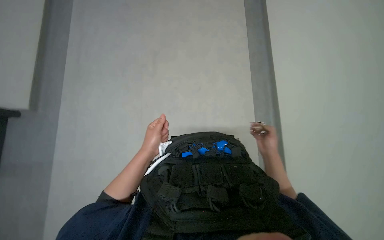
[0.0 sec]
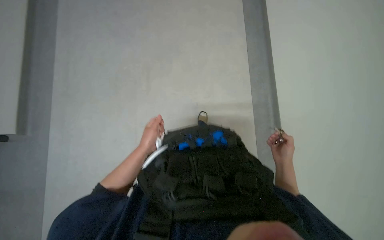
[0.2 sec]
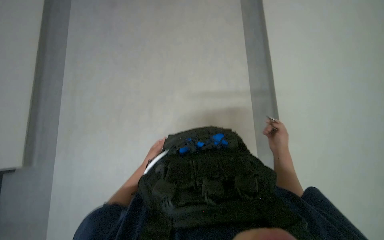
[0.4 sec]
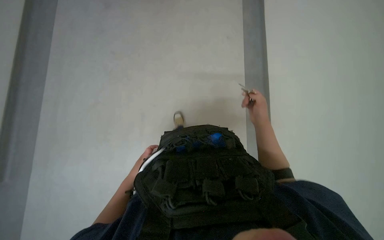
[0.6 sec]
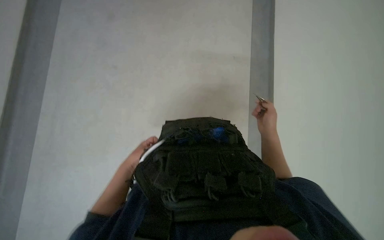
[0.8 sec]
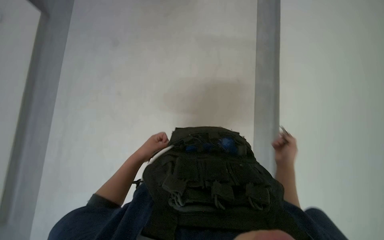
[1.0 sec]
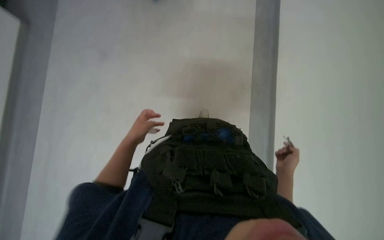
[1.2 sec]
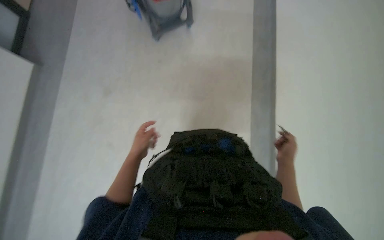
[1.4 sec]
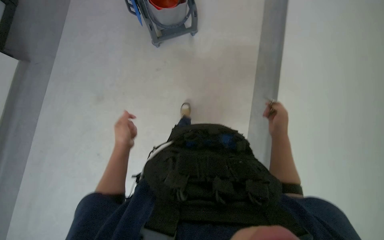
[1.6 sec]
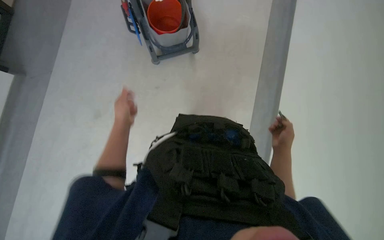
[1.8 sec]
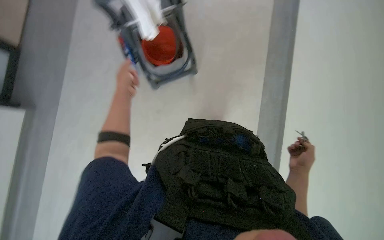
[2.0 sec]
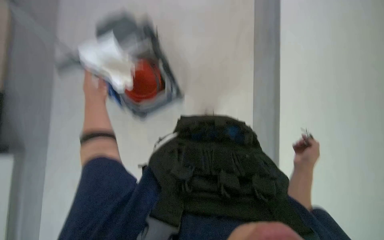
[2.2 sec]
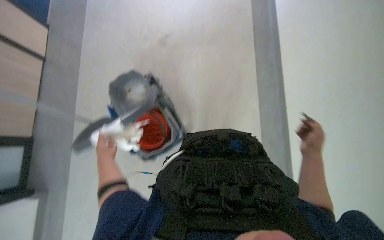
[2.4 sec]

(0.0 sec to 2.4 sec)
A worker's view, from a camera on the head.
Job: wiping surfaces.
The whole recording: Wiping office desk. The worker uses a white cloth to wipe down the office desk.
0.0 sec - 1.2 sec: The left hand goes about 15 cm farther from the camera and to the left.
1.2 sec - 2.4 sec: The camera pitches upward, by approximately 20 degrees. The right hand moves up and down the picture over roughly 15 cm, changing direction 2 times. Meanwhile the left hand shifts about 10 cm nearer to the camera, and travels up the picture and back again, approximately 20 cm each way.

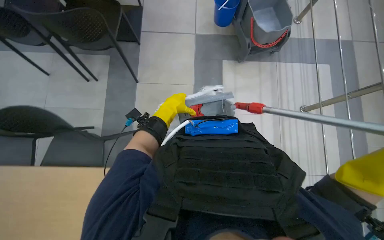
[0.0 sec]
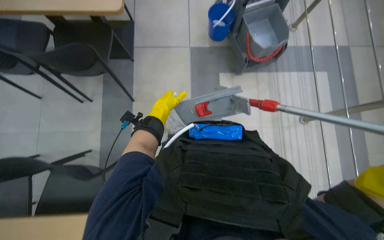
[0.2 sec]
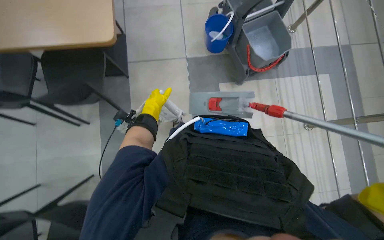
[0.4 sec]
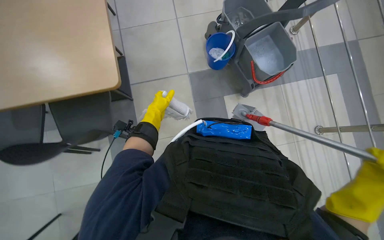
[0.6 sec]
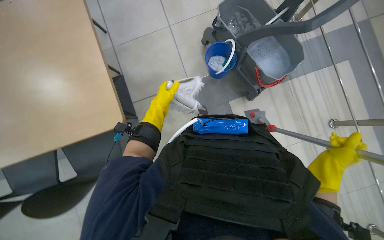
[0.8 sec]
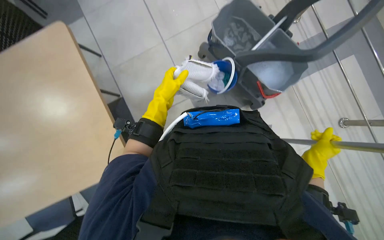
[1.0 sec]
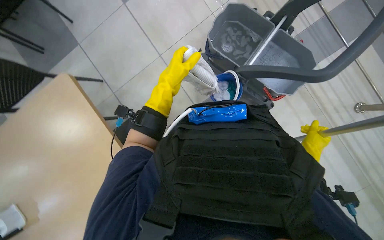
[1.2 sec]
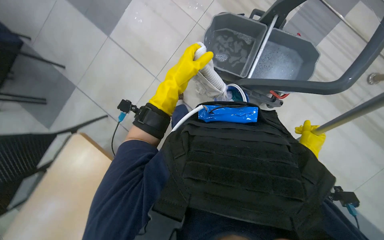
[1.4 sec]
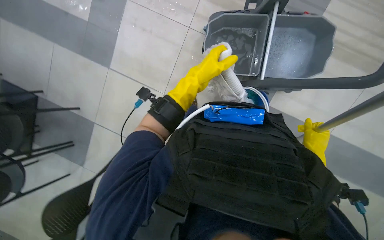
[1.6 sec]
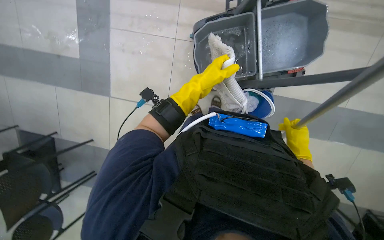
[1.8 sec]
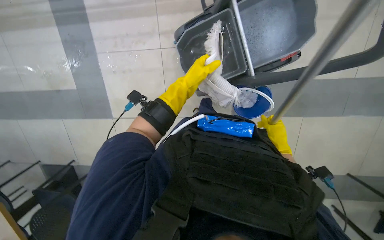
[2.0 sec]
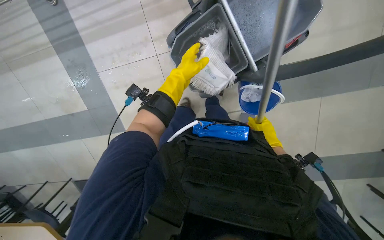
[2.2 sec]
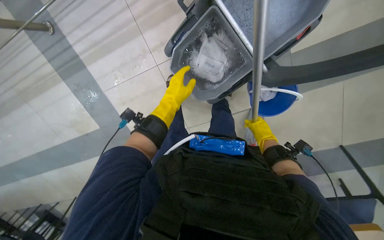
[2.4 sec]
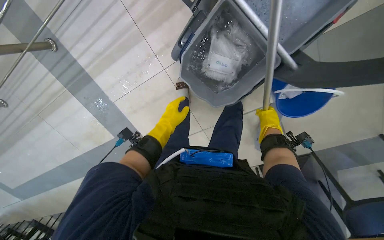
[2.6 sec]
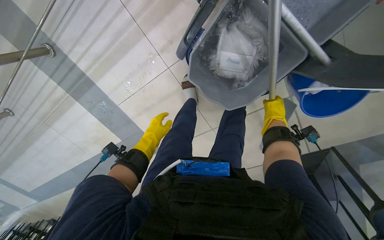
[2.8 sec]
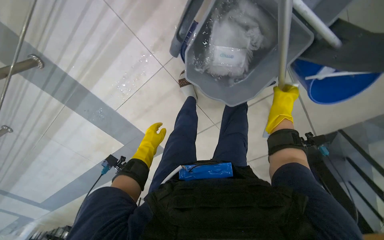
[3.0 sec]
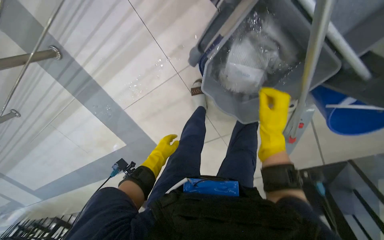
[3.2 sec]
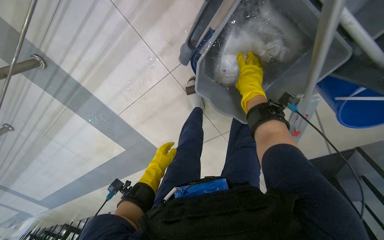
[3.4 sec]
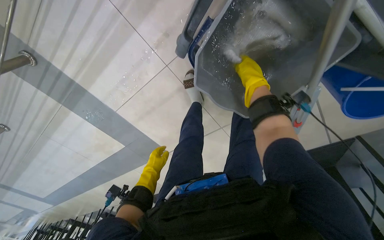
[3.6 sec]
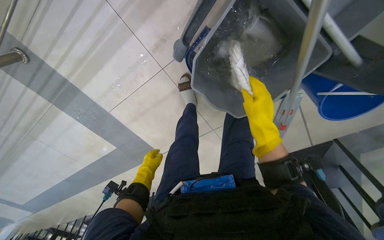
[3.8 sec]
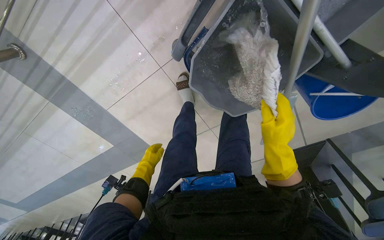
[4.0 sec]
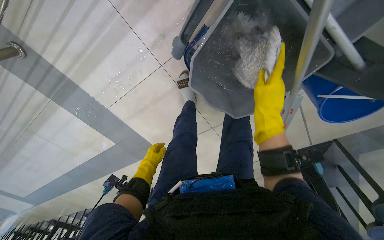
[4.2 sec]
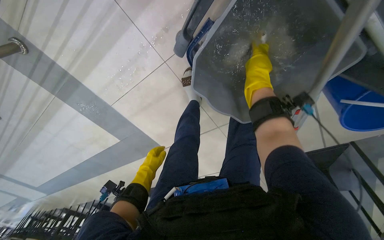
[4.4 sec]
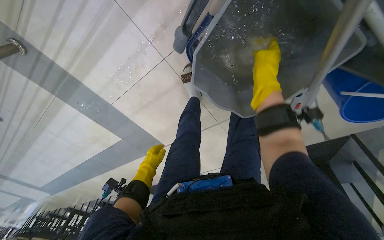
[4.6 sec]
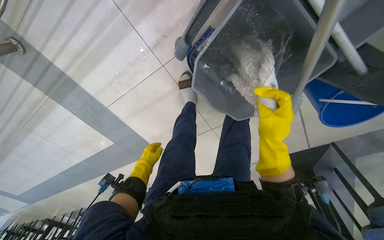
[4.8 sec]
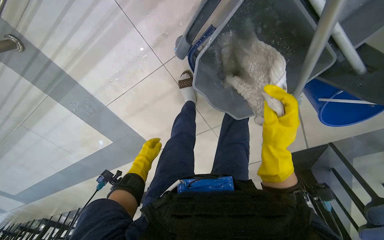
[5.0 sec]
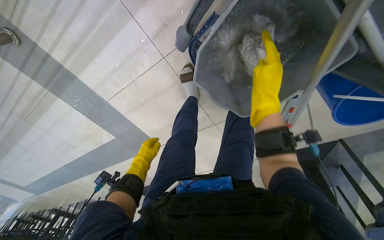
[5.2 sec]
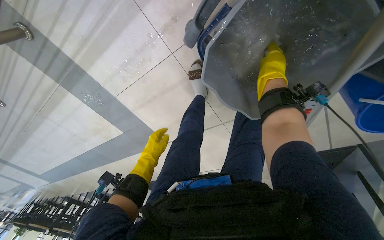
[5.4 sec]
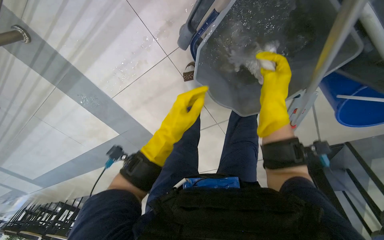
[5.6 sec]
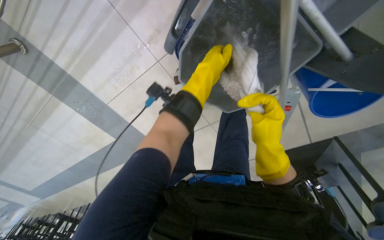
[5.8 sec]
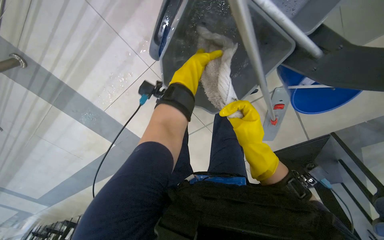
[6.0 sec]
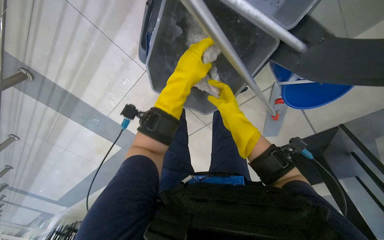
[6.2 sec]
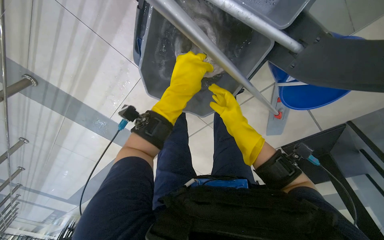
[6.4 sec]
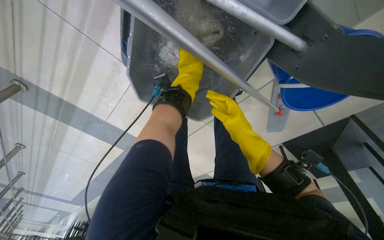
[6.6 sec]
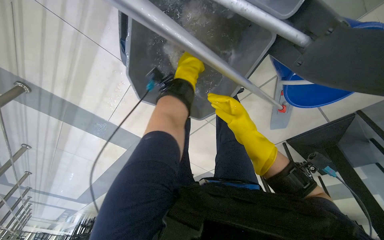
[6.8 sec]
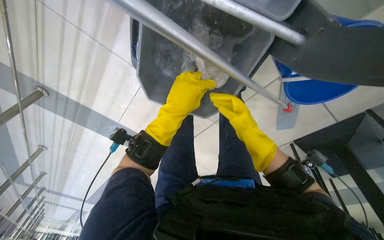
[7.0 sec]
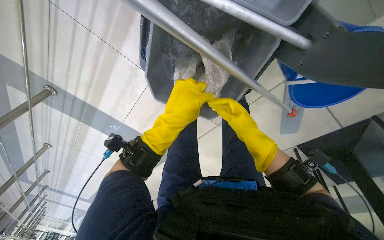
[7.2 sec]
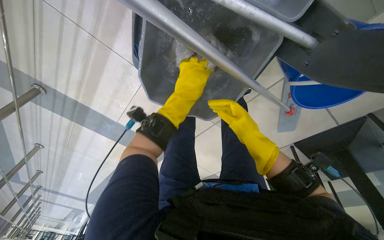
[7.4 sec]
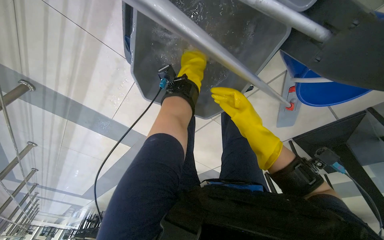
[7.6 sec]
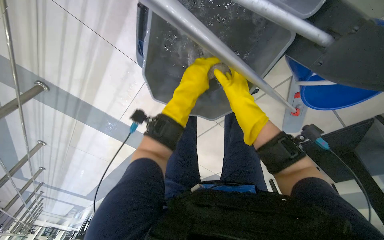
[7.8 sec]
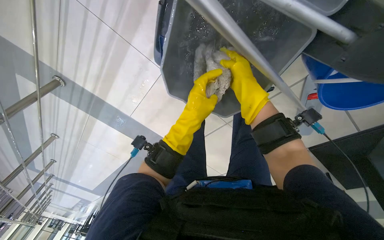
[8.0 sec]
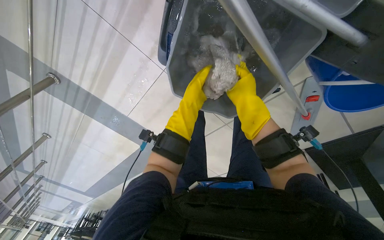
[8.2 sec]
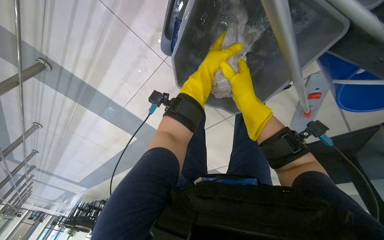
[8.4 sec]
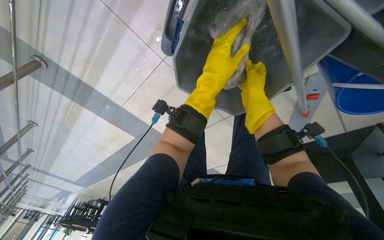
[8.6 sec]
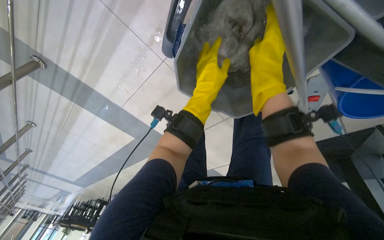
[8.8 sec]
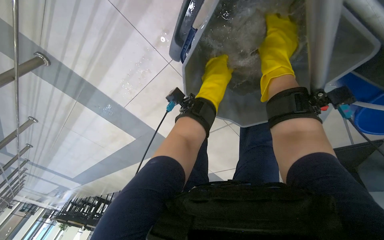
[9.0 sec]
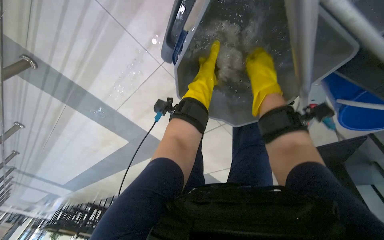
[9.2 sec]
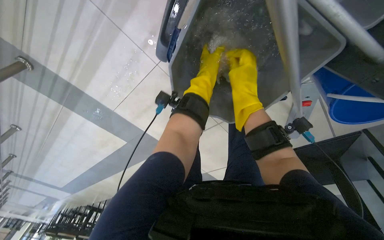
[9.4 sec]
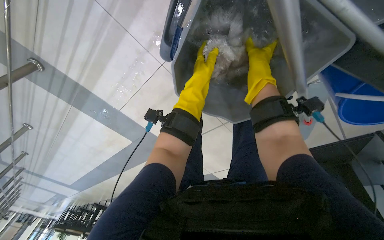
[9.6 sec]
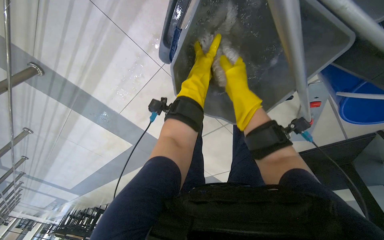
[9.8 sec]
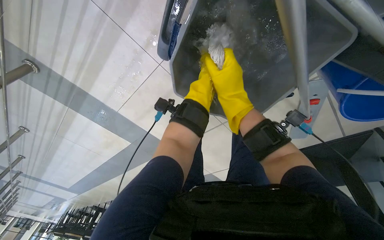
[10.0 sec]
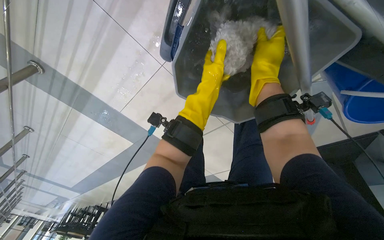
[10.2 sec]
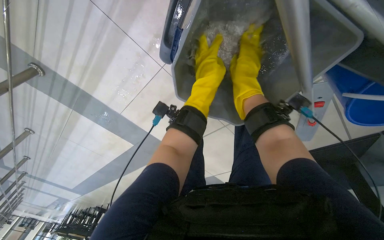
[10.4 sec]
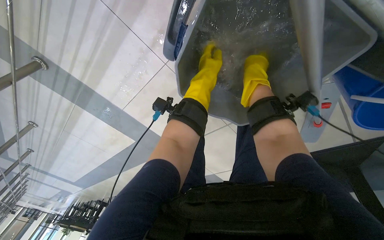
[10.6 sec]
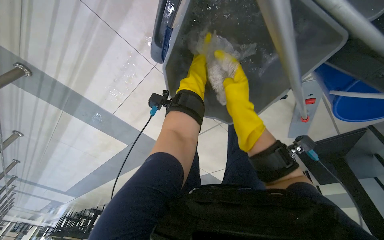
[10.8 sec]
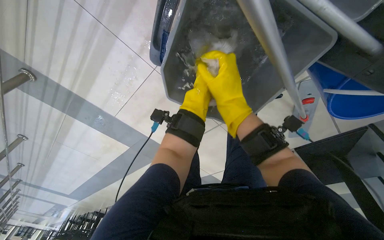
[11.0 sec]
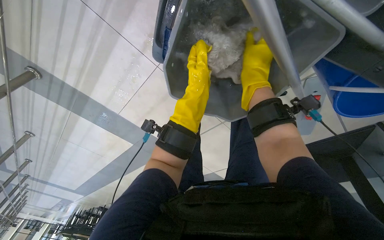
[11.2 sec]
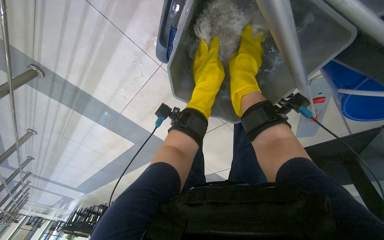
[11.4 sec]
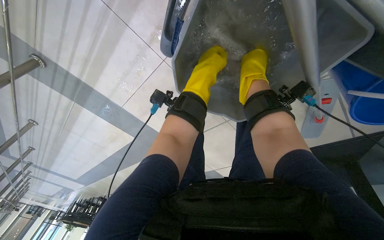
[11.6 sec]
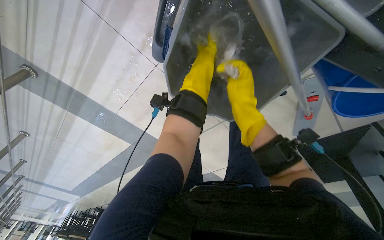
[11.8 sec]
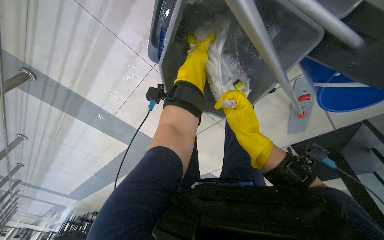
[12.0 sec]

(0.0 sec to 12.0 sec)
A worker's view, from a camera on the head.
Job: preparing cleaning supplies.
The whole recording: Preparing mop for cleaning. The worker detaches the mop head, wrings it out, and reattaches it to the handle.
0.0 sec - 1.6 sec: The camera pitches upward, by some 10 degrees. The left hand shifts roughly 30 cm up the picture.
1.6 sec - 3.0 sec: The view swings approximately 20 degrees to the left. Everything in view rotates about 50 degrees counterclockwise.
3.0 sec - 4.4 sec: The left hand heads farther from the camera, covering about 15 cm; the right hand goes up and down the picture, some 20 cm each way, reversing 2 times.
4.4 sec - 6.0 sec: The left hand goes some 50 cm up the picture, to the right and nearer to the camera, while the right hand goes up and down the picture, approximately 20 cm each way, reversing 2 times.
6.0 sec - 7.6 sec: The left hand swings up and down the picture, some 15 cm each way, with 3 reversals.
7.6 sec - 9.0 sec: The right hand is displaced up the picture by about 20 cm. The left hand moves some 15 cm down the picture and comes back.
10.4 sec - 12.0 sec: The right hand swings up and down the picture, approximately 15 cm each way, with 2 reversals.

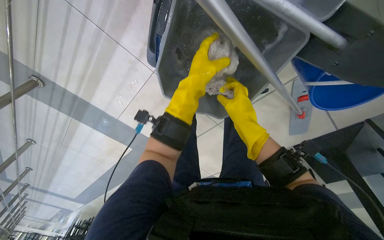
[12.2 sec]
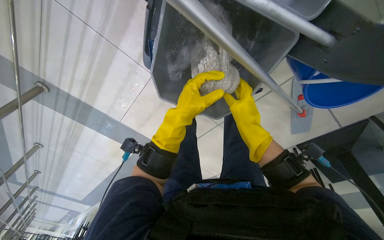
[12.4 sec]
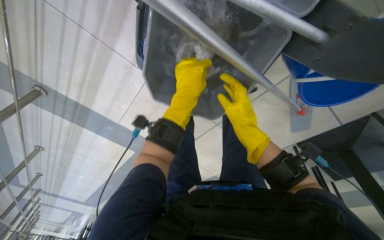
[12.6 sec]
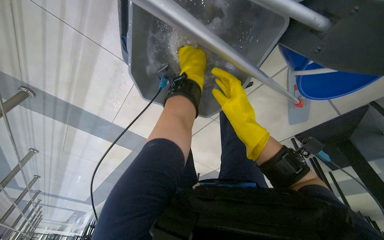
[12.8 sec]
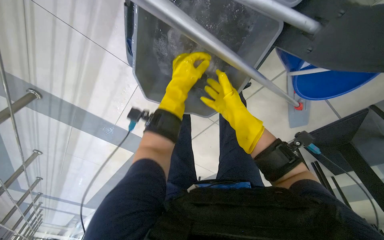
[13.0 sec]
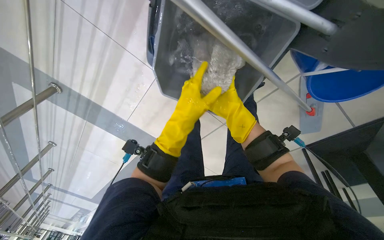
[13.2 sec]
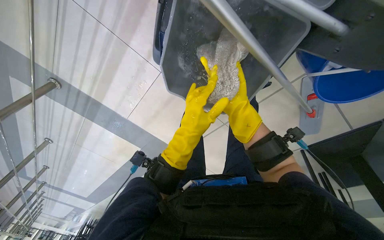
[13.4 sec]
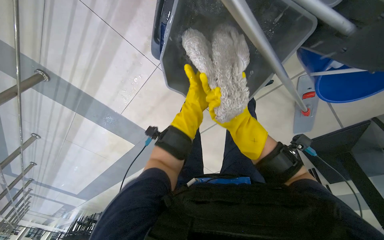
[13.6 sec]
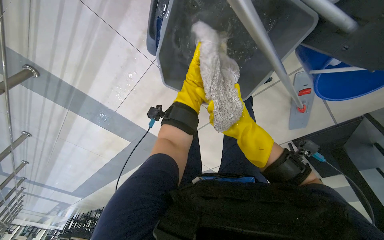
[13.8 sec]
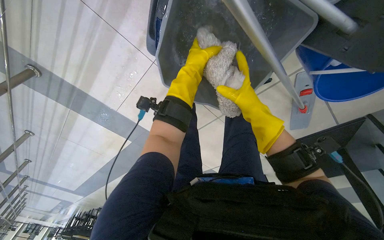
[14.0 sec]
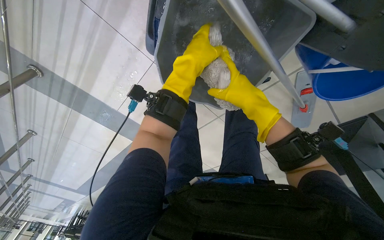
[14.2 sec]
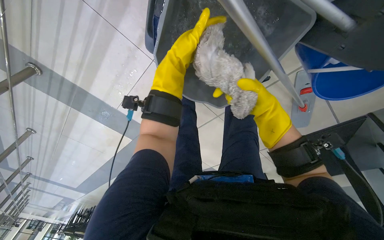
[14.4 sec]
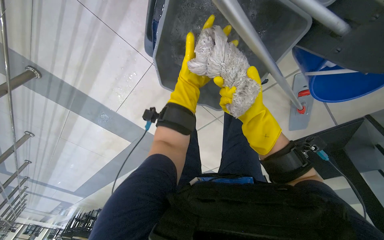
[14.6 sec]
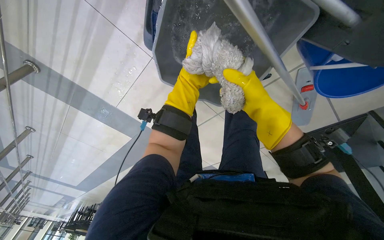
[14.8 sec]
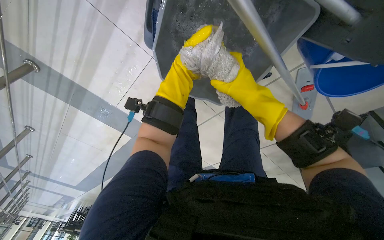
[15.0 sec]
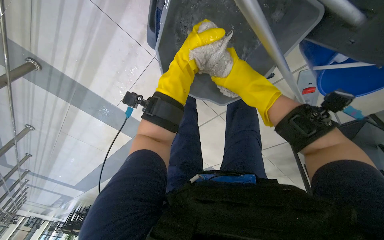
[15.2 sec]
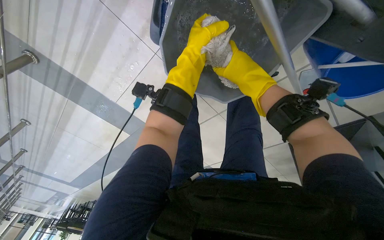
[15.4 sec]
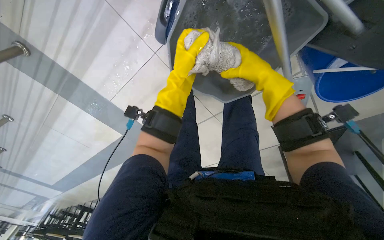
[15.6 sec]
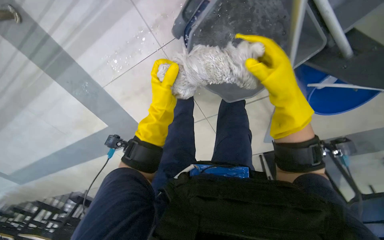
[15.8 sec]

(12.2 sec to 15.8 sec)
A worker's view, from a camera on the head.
Job: preparing cleaning supplies.
The whole recording: Preparing mop for cleaning. The worker detaches the mop head, wrings it out, and reattaches it to the handle.
12.2 sec - 14.0 sec: The left hand moves up and down the picture over roughly 20 cm, changing direction 3 times. Meanwhile the right hand goes nearer and farther, some 20 cm each way, reversing 2 times.
14.0 sec - 15.8 sec: The left hand heads down the picture and to the left, covering about 30 cm.
